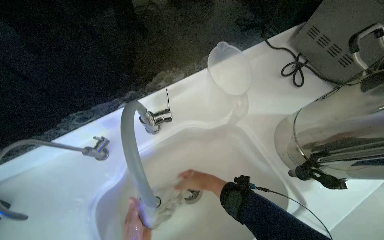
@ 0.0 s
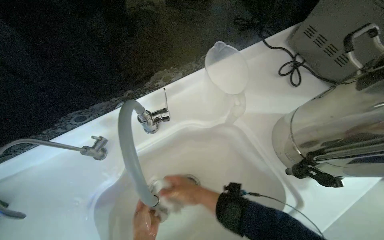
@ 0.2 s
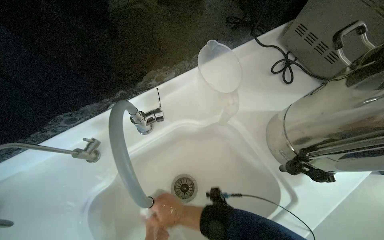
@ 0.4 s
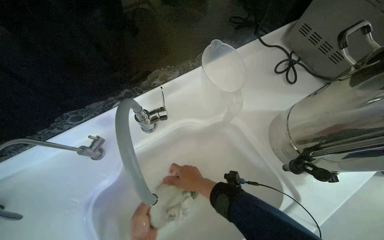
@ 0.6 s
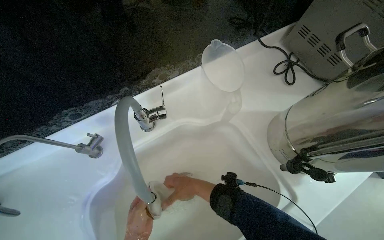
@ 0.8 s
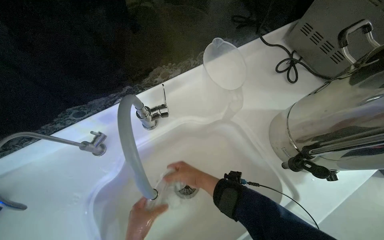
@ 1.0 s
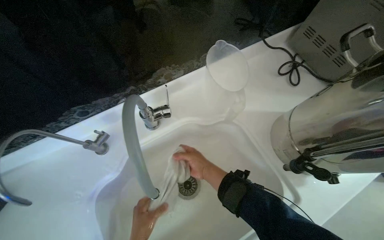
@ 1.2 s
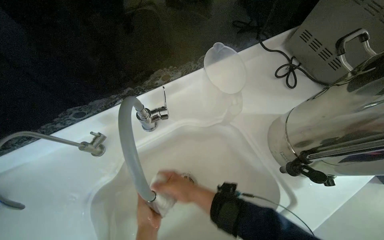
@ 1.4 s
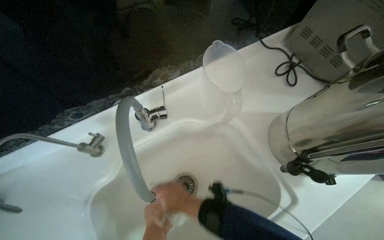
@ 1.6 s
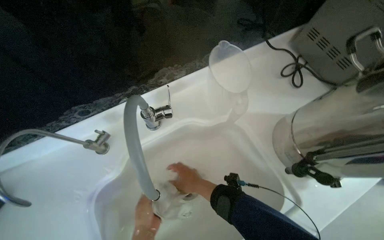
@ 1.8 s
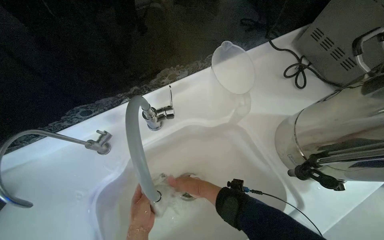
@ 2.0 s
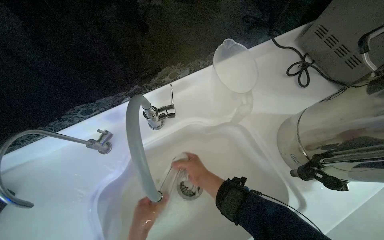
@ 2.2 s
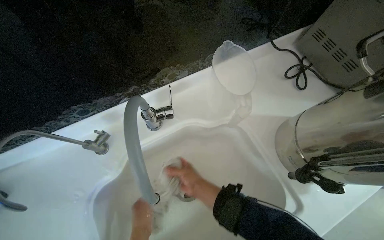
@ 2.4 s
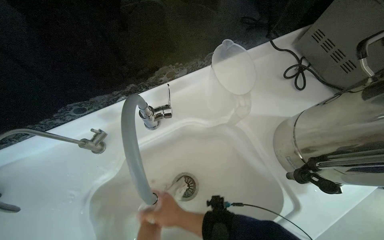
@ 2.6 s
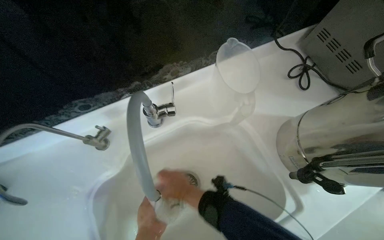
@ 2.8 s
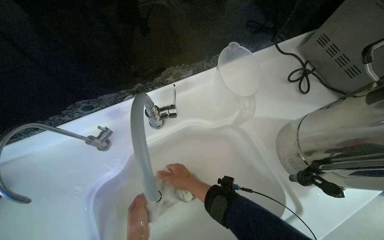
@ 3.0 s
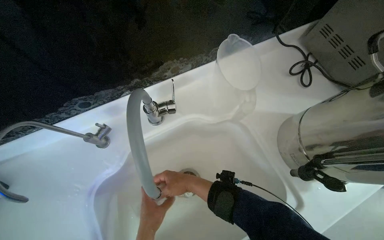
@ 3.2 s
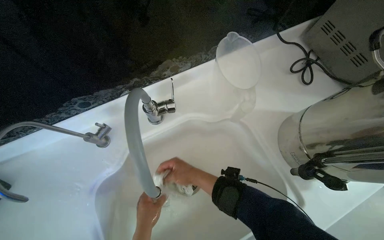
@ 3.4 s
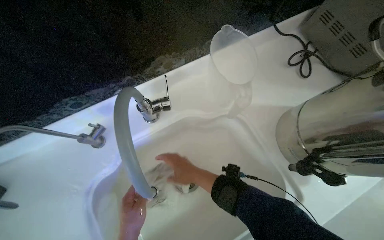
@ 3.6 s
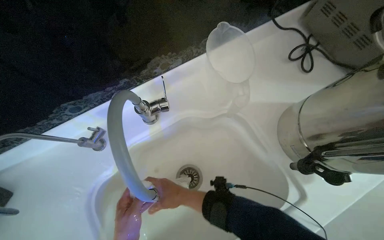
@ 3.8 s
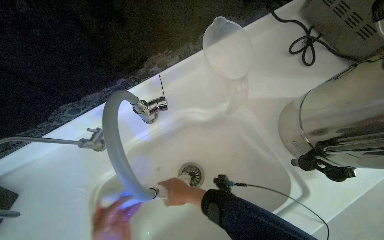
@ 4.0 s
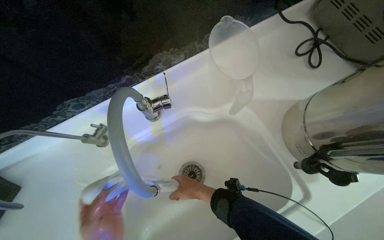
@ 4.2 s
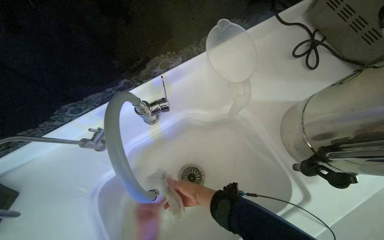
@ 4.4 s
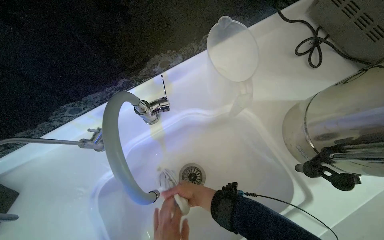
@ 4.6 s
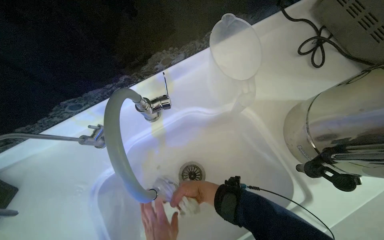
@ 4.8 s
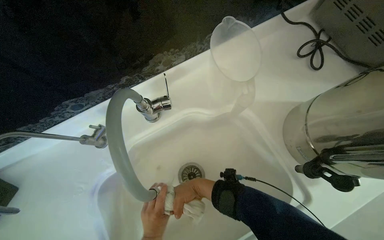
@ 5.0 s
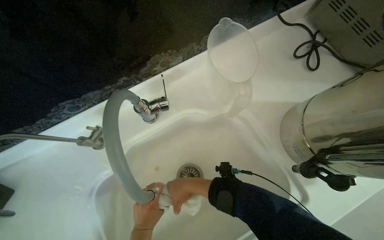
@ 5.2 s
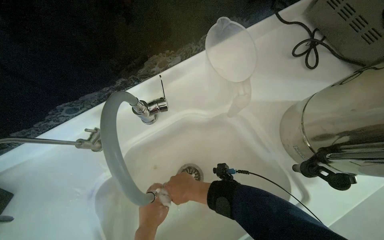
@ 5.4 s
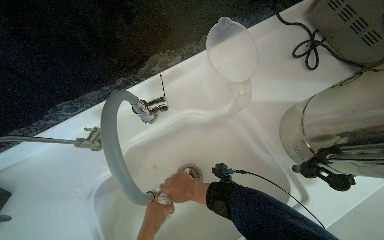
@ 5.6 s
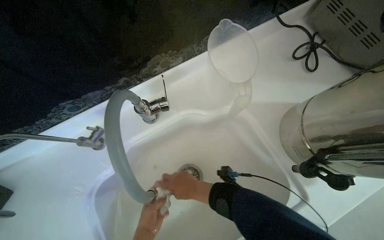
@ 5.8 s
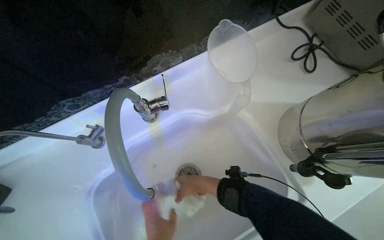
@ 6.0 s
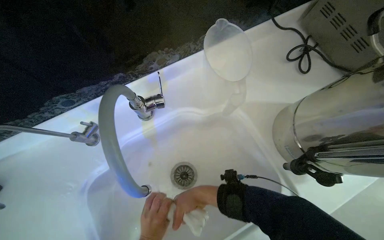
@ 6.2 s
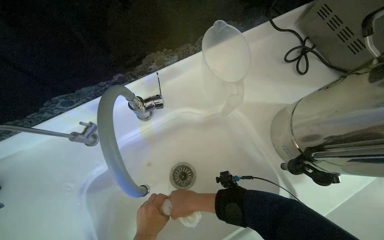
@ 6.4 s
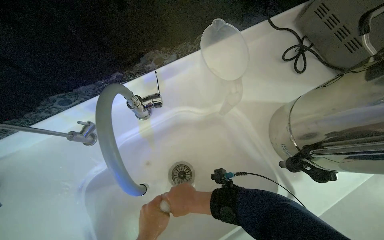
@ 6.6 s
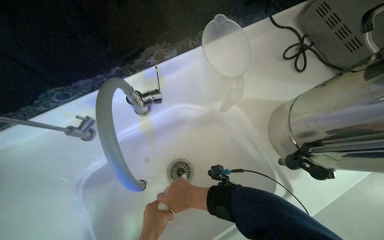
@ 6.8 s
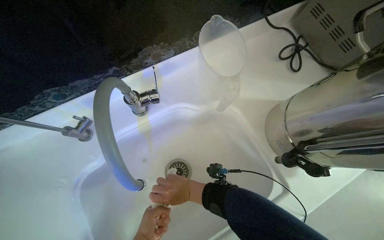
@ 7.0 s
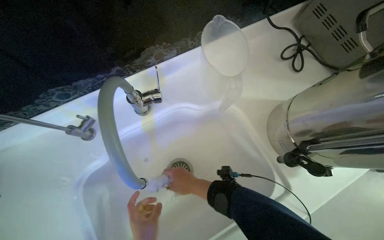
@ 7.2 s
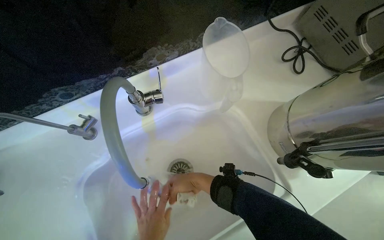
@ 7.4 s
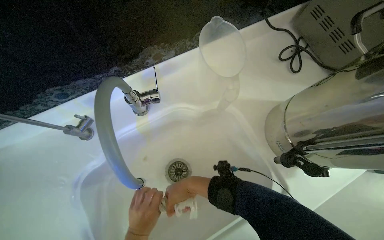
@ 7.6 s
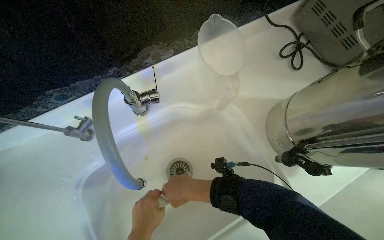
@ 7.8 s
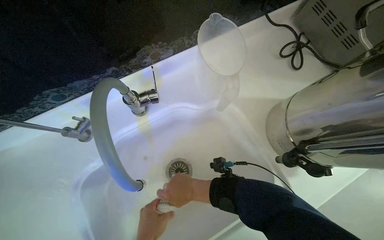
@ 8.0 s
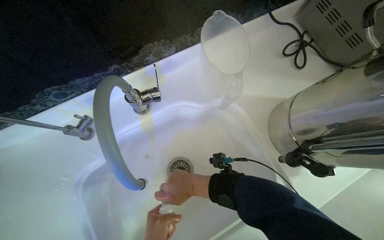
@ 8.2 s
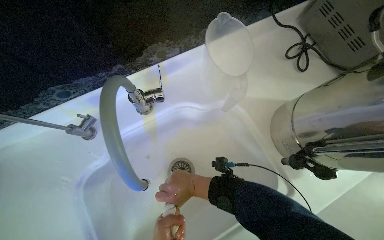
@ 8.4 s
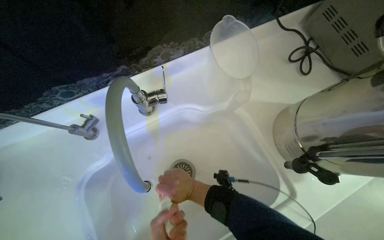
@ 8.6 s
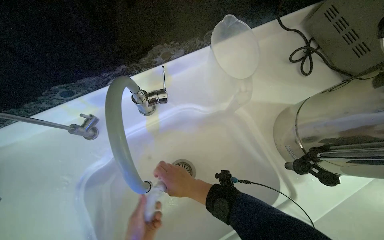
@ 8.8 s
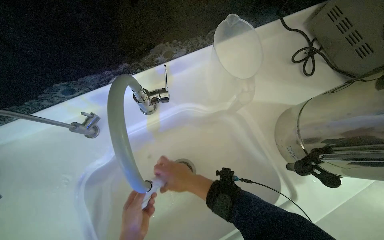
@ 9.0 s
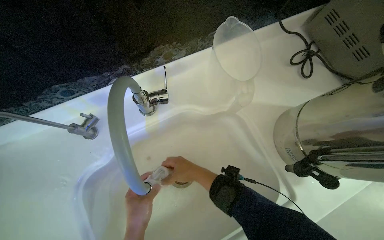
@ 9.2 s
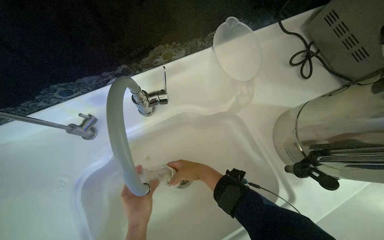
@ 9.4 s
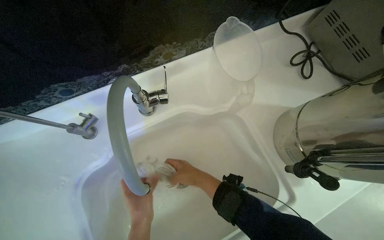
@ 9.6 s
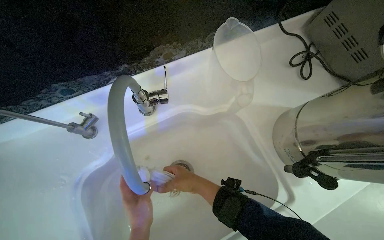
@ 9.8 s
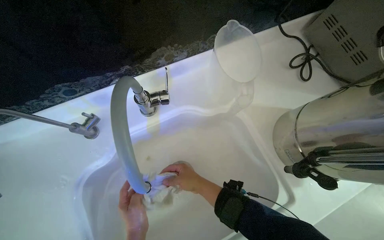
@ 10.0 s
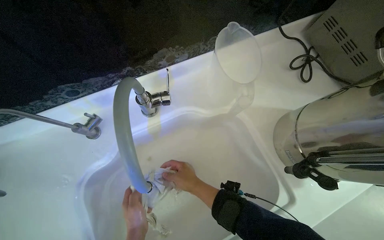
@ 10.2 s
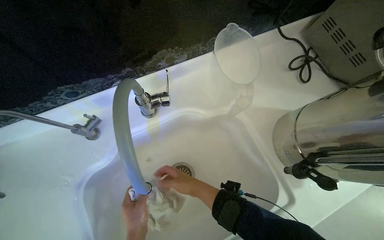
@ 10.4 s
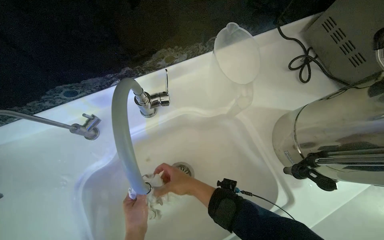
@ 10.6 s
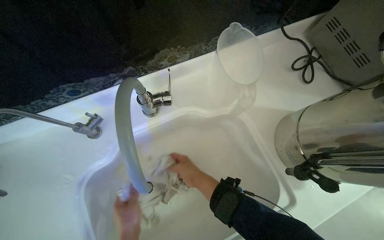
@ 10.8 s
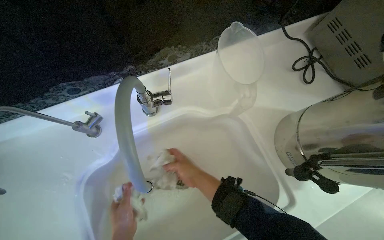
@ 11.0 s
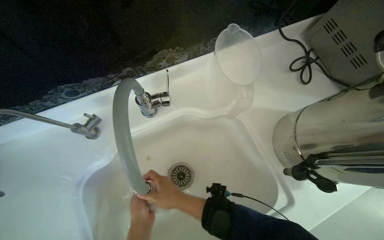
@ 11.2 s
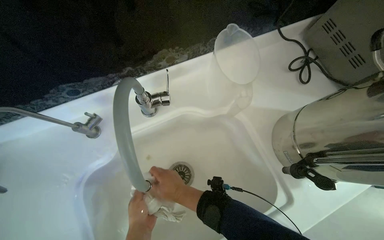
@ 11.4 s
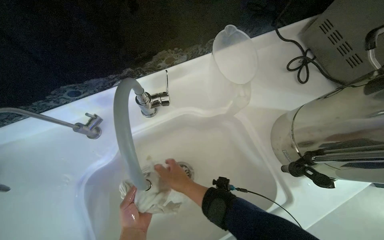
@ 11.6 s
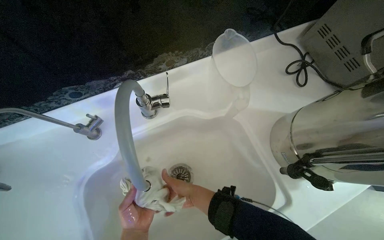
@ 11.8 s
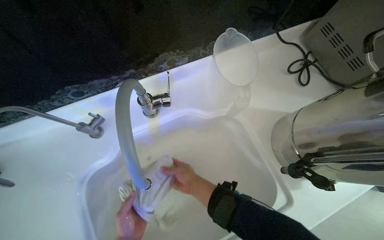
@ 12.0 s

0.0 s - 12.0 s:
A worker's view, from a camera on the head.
Job: preparing cleaning supplies.
The whole recording: Rinsing cleaning cloth. The worker rinses and wrings out a white cleaning cloth in the sink.
0.0 s - 1.6 s: The right hand moves up and down the picture over about 10 cm, changing direction 2 times.
1.6 s - 3.0 s: The right hand swings nearer and farther, some 10 cm each way, with 2 reversals.
3.0 s - 4.4 s: The hands stay close to where they were, moving slightly.
4.4 s - 6.0 s: The left hand travels farther from the camera by some 10 cm.
6.0 s - 9.0 s: The hands work in one place, with small movements.
9.0 s - 10.4 s: The hands make small movements and keep their place.
10.4 s - 12.0 s: The right hand swings nearer and farther, approximately 10 cm each way, with 2 reversals.

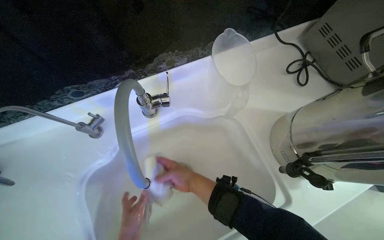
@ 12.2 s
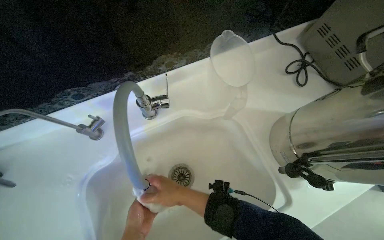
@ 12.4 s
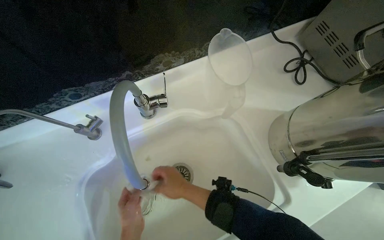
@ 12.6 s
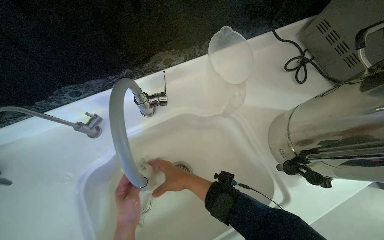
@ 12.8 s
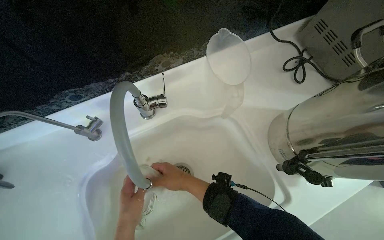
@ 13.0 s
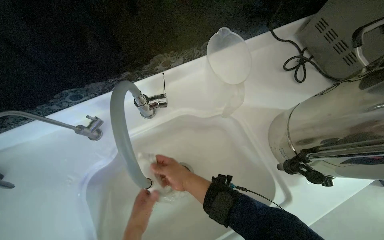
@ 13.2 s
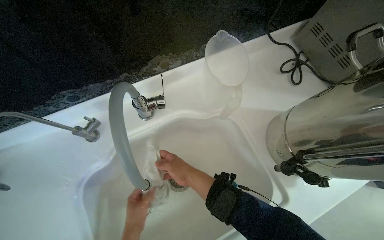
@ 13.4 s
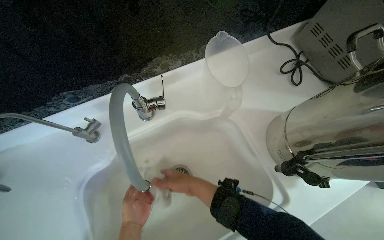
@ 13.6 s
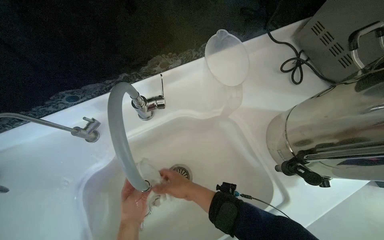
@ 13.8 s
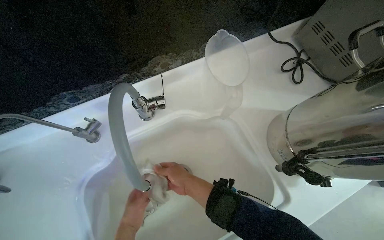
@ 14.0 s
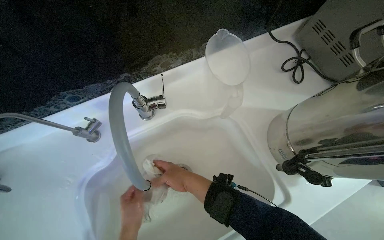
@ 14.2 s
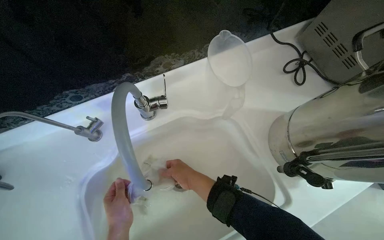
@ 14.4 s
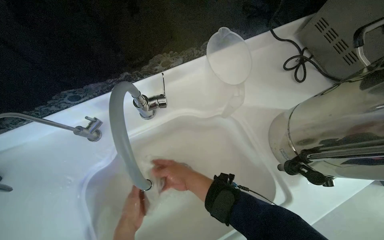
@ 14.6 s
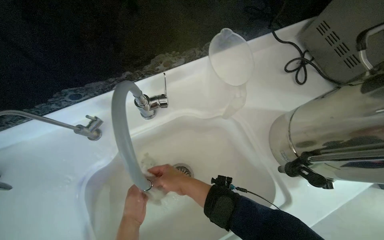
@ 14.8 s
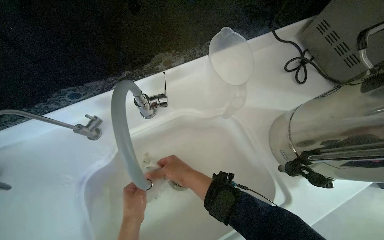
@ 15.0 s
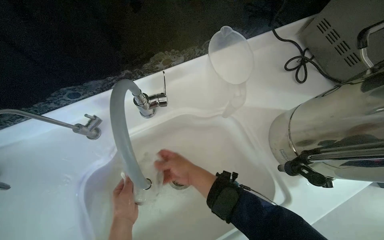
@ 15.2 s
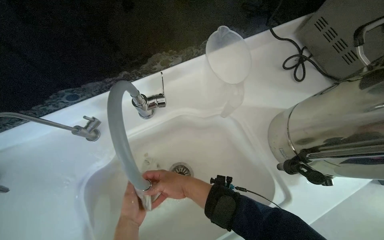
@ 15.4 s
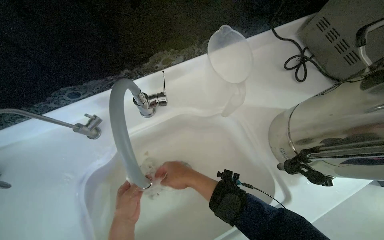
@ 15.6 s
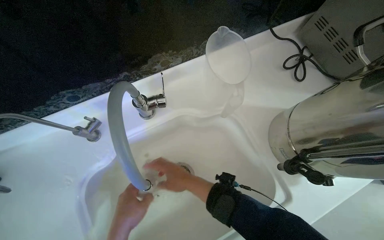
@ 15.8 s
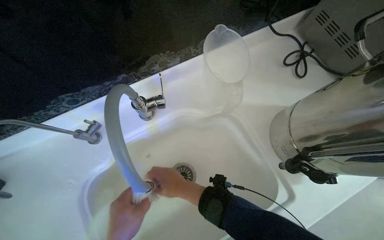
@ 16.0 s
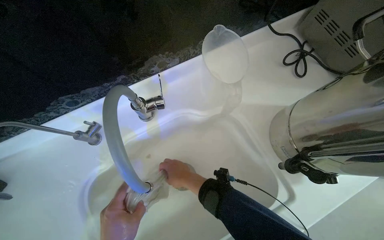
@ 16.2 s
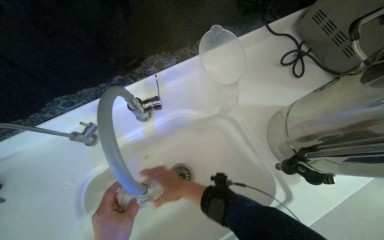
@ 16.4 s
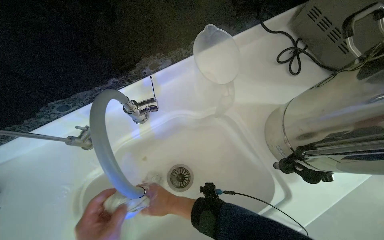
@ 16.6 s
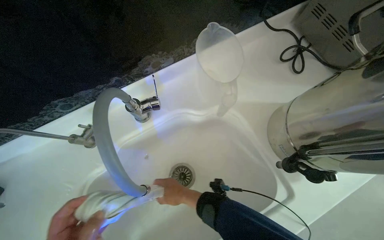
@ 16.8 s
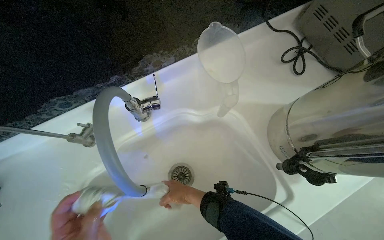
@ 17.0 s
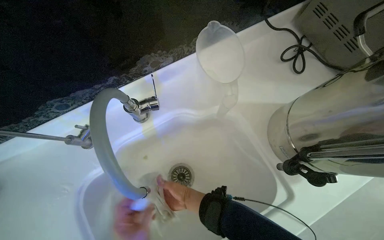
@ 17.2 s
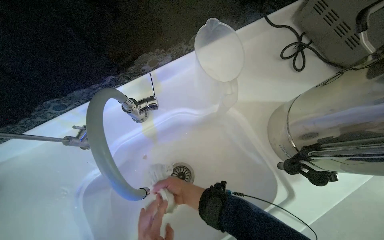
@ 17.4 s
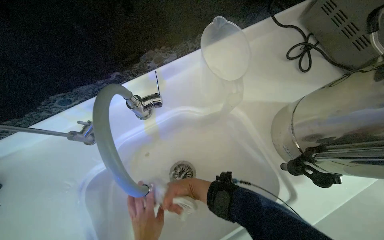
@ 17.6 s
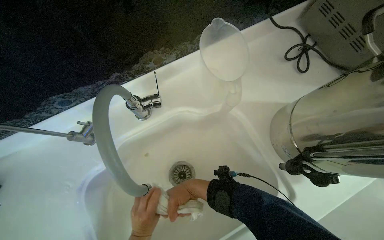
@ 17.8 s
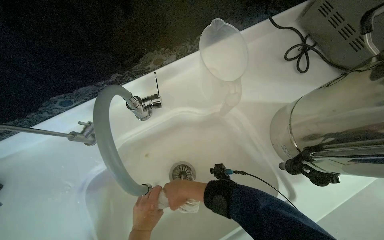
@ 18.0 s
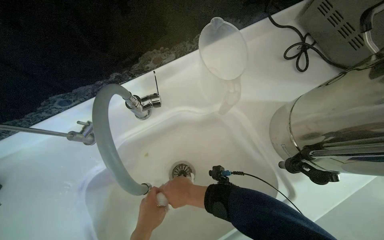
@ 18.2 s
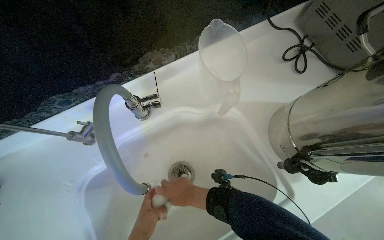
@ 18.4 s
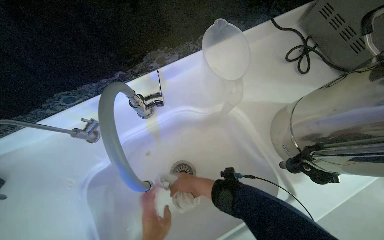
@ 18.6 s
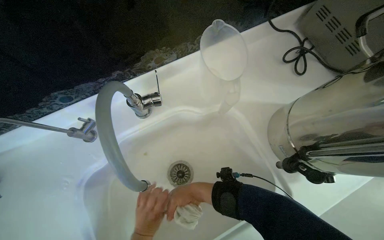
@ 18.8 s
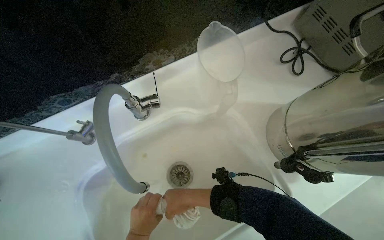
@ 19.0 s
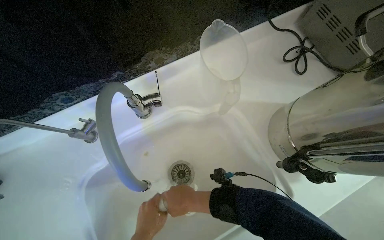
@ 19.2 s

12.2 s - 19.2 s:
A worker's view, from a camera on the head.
Job: preparing cleaning supplies.
The whole recording: Rinsing cleaning cloth. The worker rinses and wrings out a white cleaning cloth in the sink.
12.2 s - 13.6 s: The hands are busy where they are.
15.0 s - 16.4 s: The left hand is displaced nearer to the camera by some 10 cm.
17.8 s - 19.2 s: The hands work in one place, with small movements.
